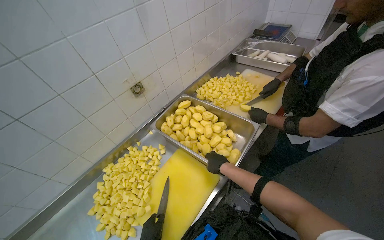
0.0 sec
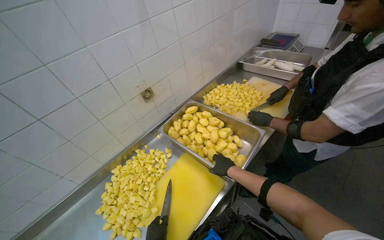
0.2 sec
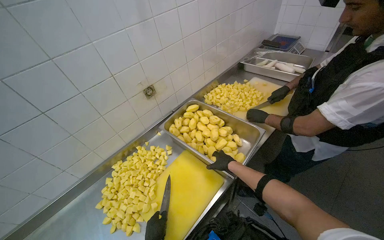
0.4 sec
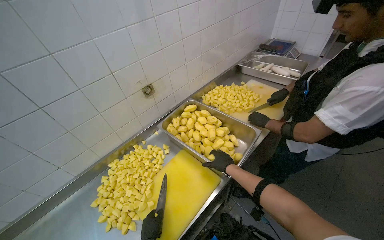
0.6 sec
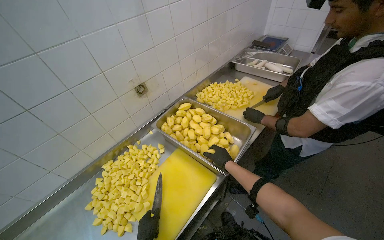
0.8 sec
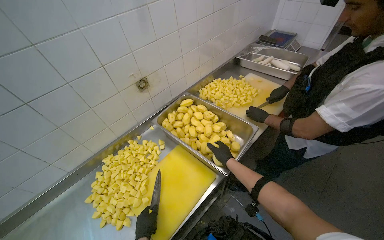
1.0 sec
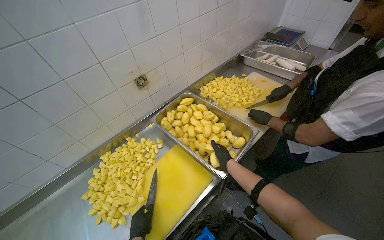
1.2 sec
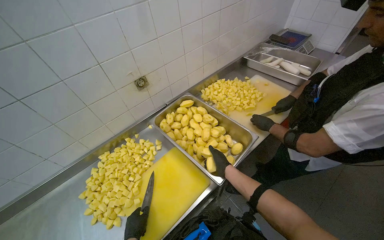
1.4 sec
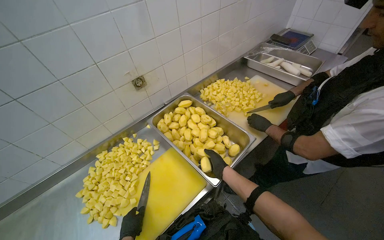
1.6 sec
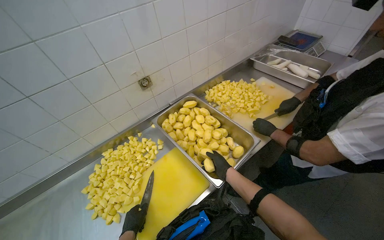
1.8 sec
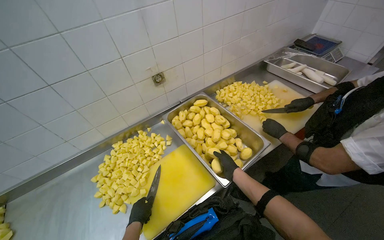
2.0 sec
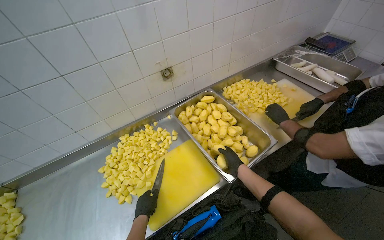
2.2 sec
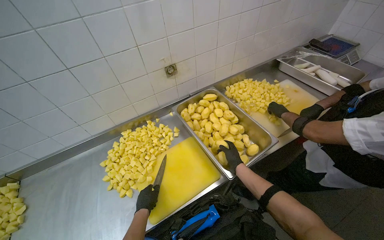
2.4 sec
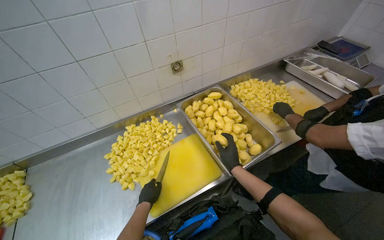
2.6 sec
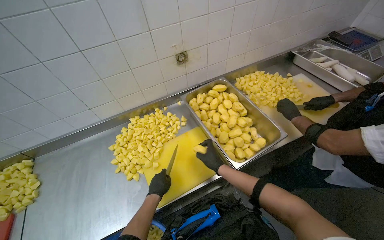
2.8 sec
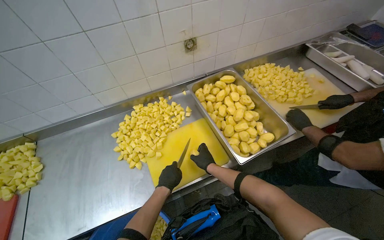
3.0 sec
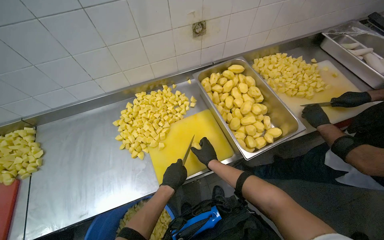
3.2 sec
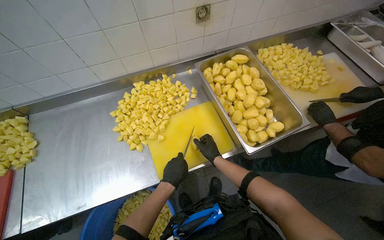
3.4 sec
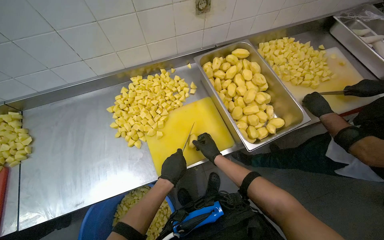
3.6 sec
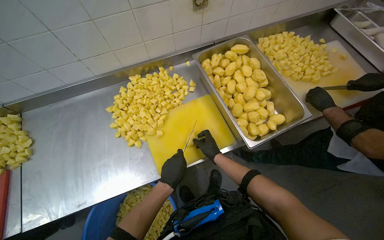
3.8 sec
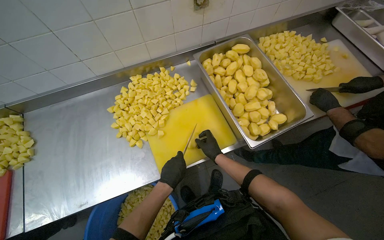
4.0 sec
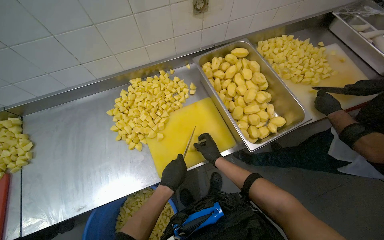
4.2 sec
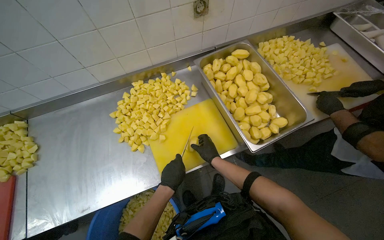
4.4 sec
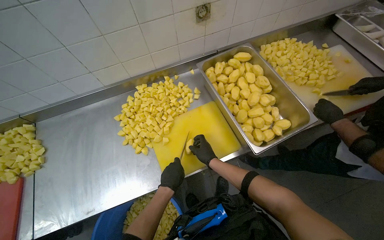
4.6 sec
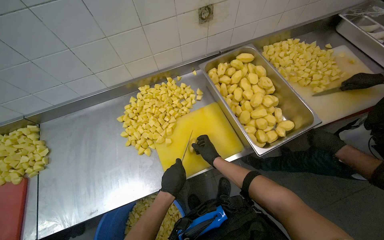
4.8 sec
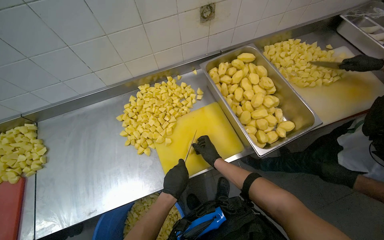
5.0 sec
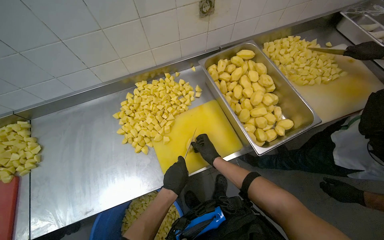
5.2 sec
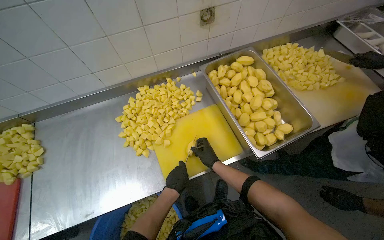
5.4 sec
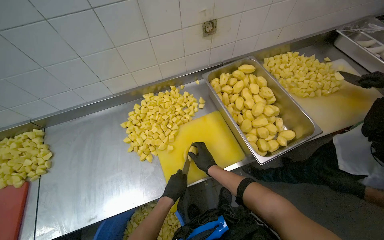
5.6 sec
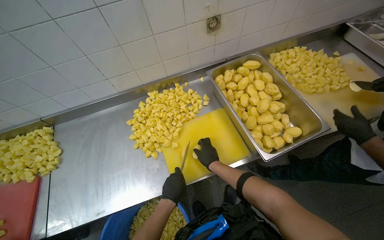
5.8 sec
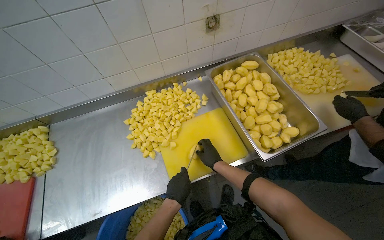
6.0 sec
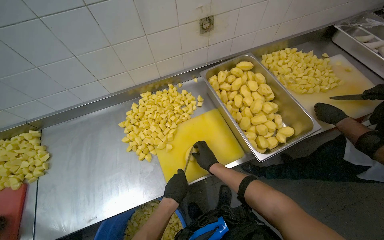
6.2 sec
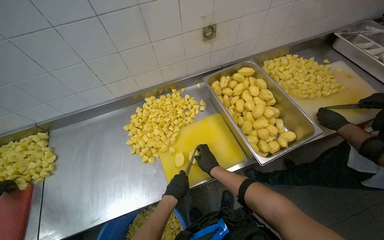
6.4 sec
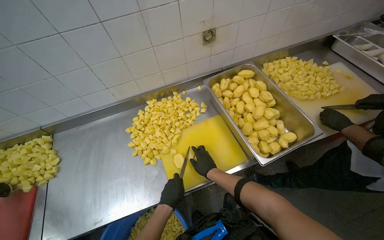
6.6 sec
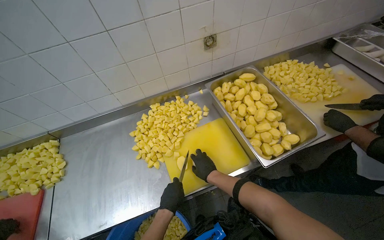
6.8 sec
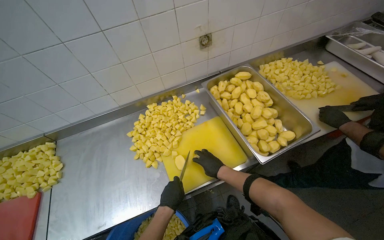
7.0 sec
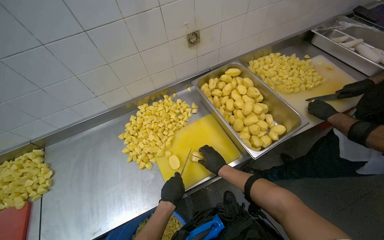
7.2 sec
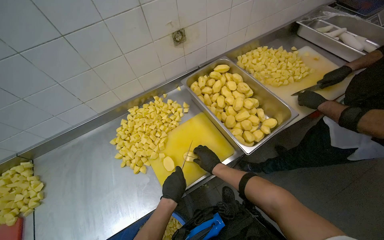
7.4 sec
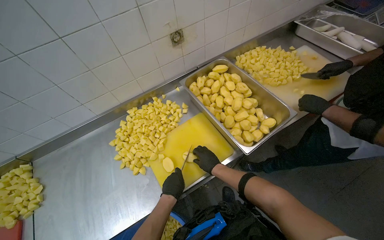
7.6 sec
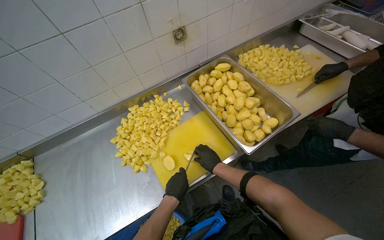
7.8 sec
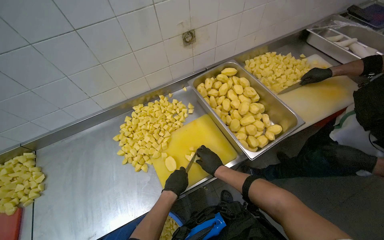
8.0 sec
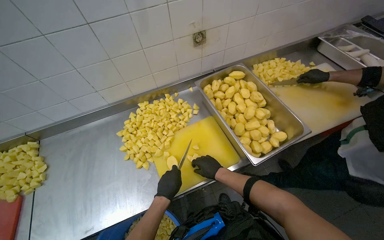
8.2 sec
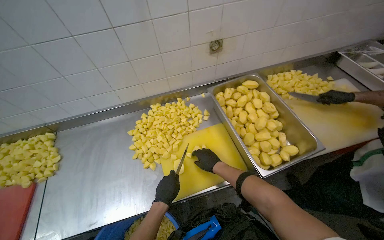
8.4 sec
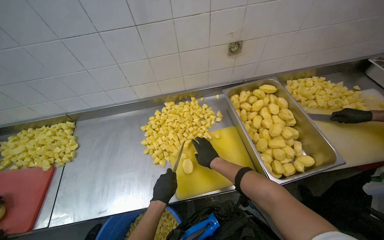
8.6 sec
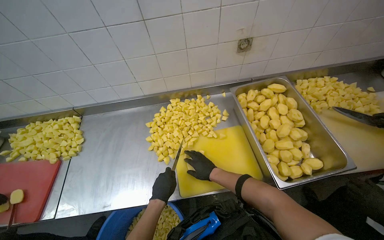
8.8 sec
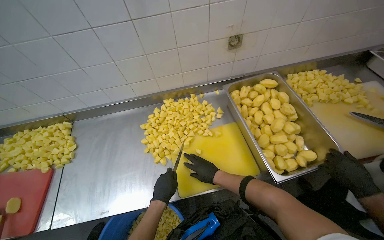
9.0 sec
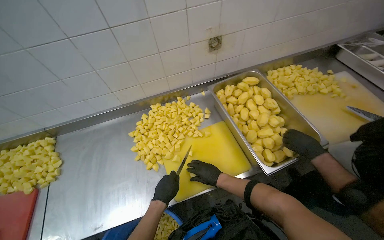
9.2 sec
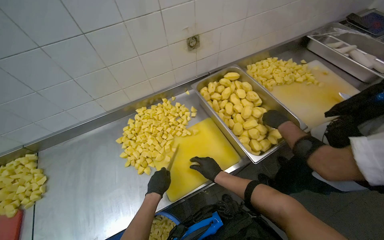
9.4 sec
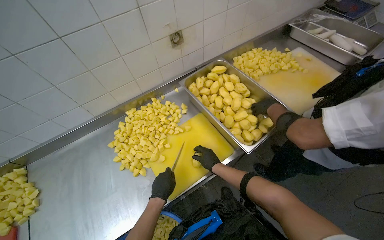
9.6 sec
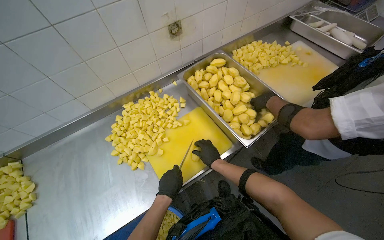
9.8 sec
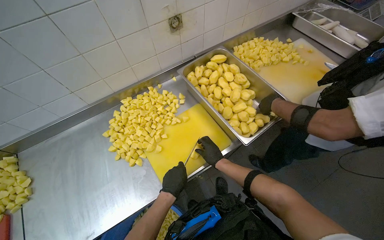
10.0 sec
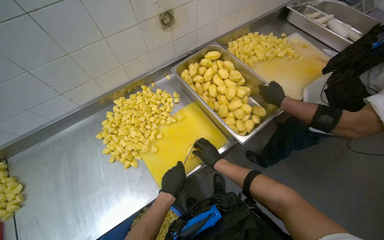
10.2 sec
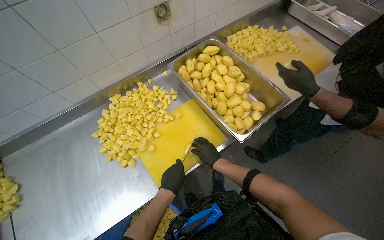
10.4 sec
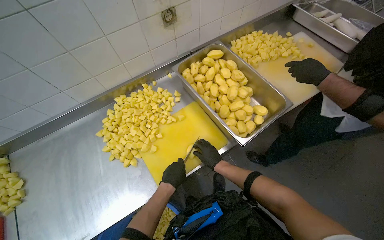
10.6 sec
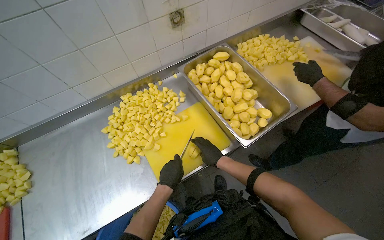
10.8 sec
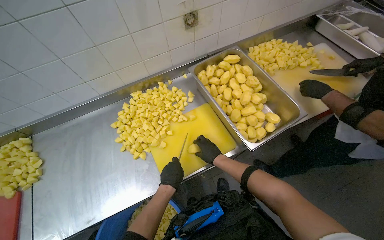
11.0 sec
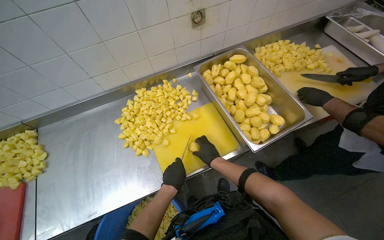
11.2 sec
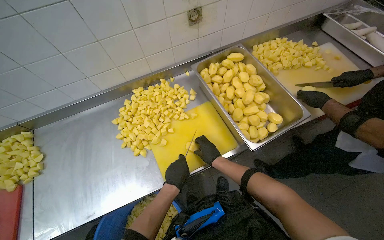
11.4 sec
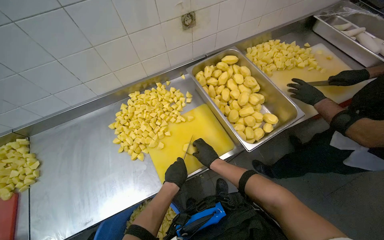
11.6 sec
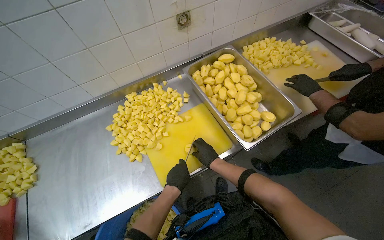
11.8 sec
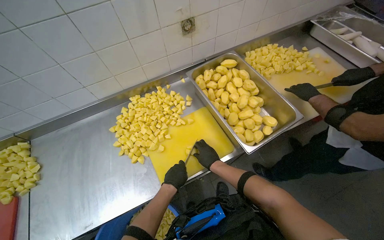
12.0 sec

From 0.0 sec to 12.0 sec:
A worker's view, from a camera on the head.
Job: preparing food.
The whole recording: Cutting peeled potatoes into cubes. The worker continues cutting peeled potatoes into cubes on a yellow cutting board.
From 1.6 sec to 3.0 sec: The right hand is displaced to the left by about 15 cm.
From 3.0 sec to 7.6 sec: The hands make small movements and keep their place.
From 9.0 sec to 10.4 sec: The wearer looks about 20 degrees further to the right.
From 10.4 sec to 12.0 sec: The hands stay close to where they were, moving slightly.

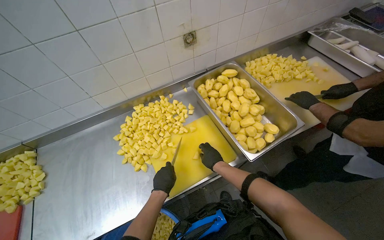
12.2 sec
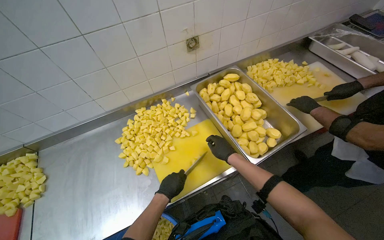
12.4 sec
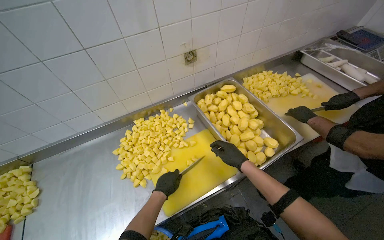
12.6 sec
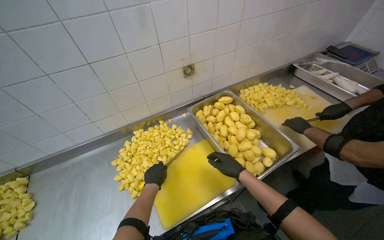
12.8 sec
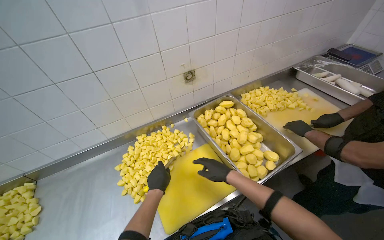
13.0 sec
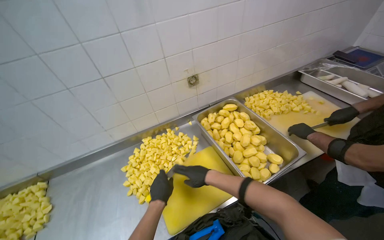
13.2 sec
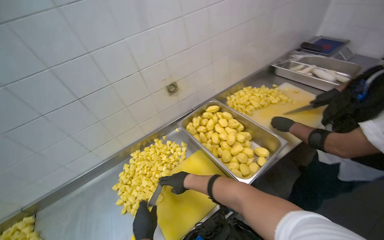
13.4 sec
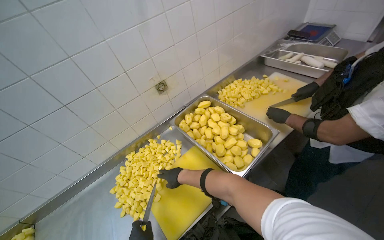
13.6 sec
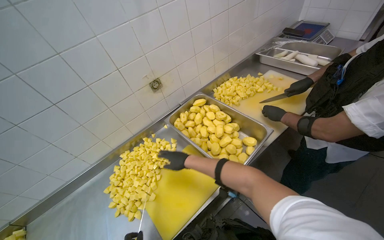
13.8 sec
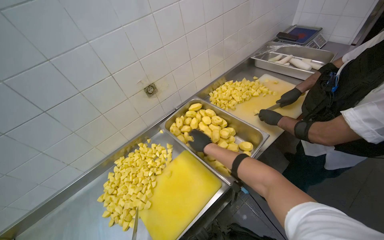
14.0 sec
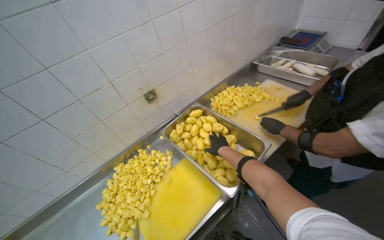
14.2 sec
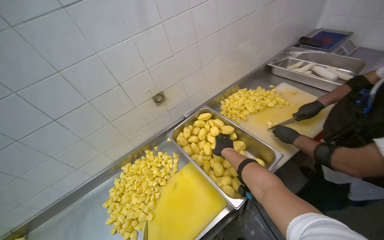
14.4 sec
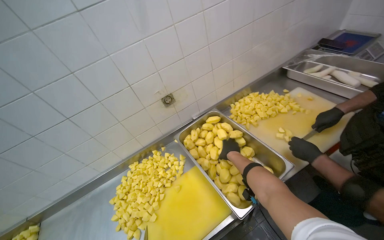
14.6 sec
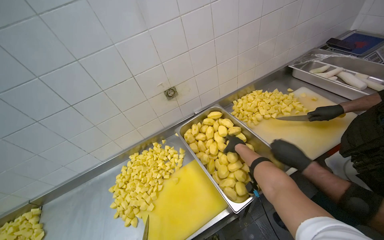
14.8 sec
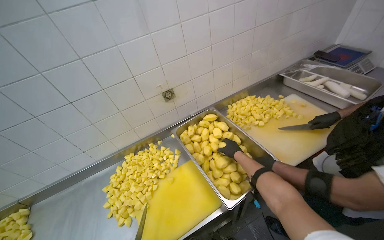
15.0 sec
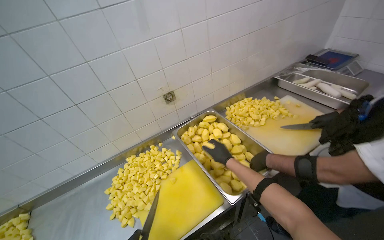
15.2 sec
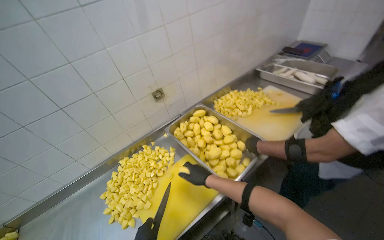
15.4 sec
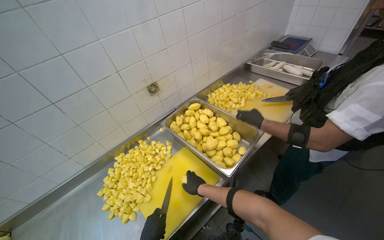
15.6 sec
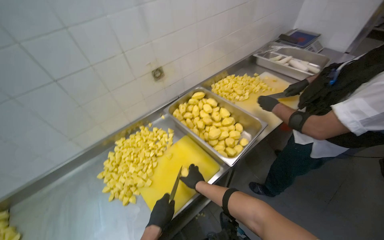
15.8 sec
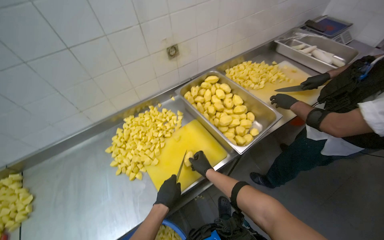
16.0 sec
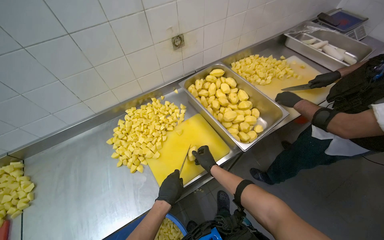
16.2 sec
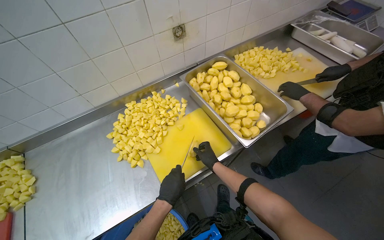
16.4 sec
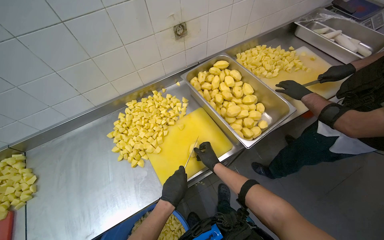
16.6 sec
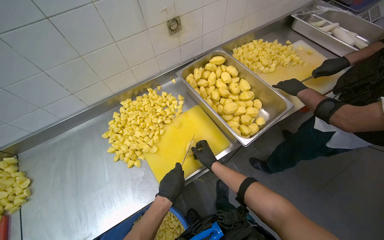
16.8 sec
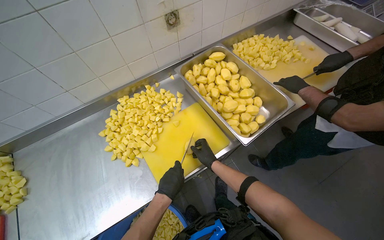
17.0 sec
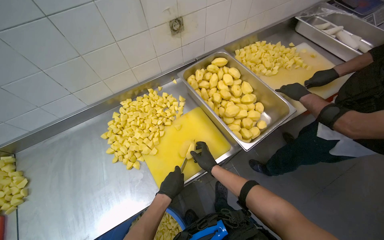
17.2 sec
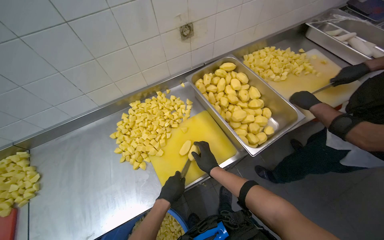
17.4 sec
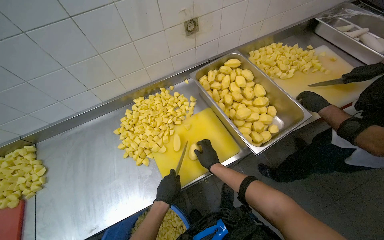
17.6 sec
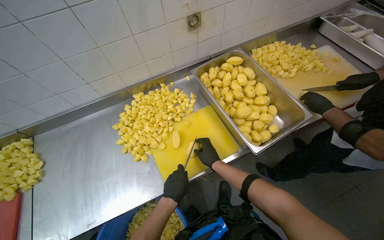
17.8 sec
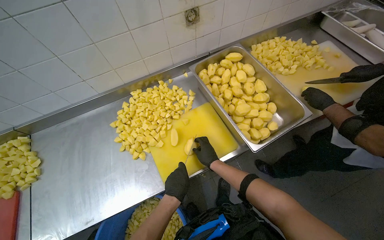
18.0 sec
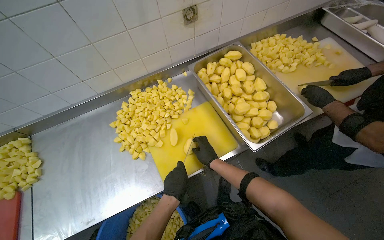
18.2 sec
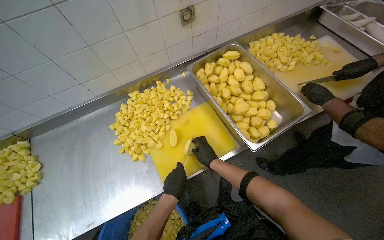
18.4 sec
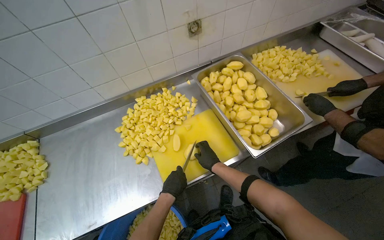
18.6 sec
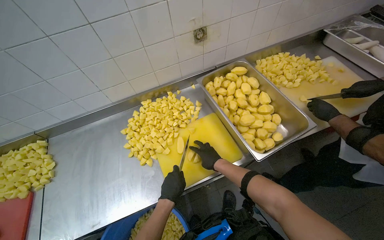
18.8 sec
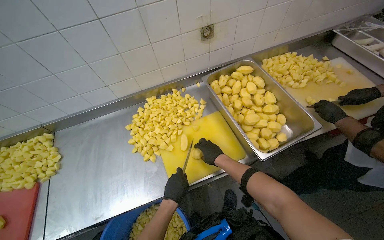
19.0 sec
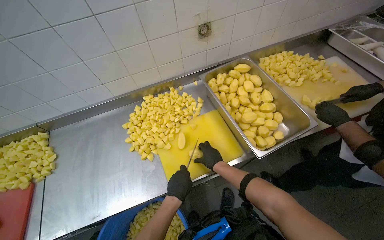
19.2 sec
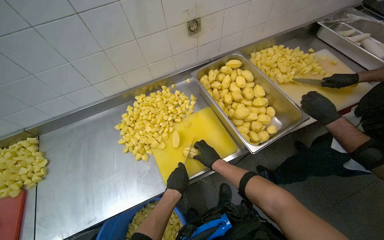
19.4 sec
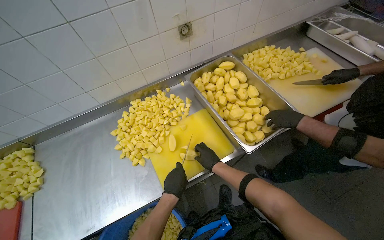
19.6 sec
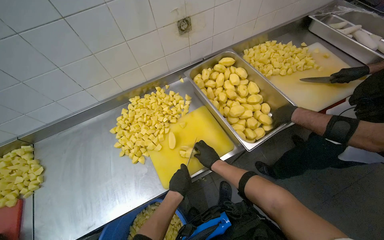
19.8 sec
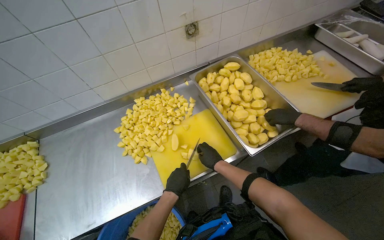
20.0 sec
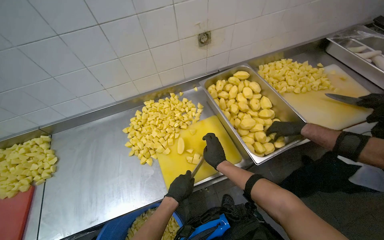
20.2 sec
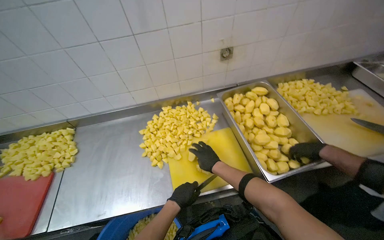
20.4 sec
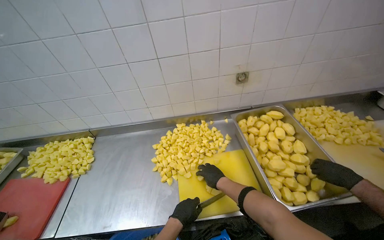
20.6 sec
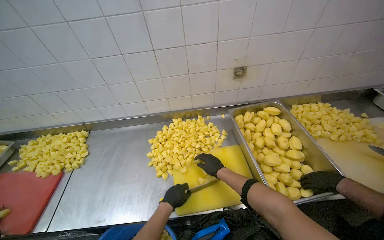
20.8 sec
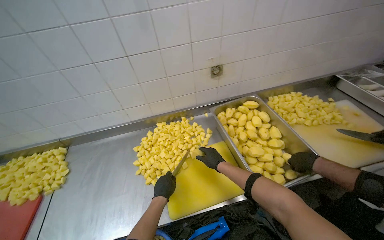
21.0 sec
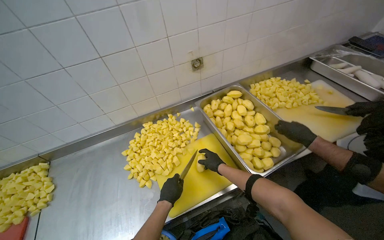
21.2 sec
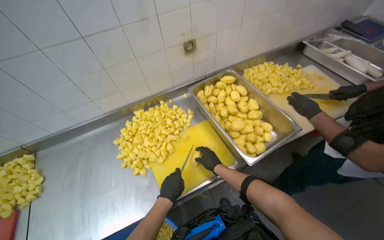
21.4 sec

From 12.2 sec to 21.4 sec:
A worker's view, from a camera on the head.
Job: preparing food.
The whole recording: Cutting peeled potatoes into cubes. The worker continues cutting peeled potatoes into cubes on a yellow cutting board.
From 12.2 sec to 13.8 sec: The camera pitches upward, by about 10 degrees.
From 13.8 sec to 15.2 sec: The right hand heads to the right, covering approximately 15 cm.
From 15.2 sec to 16.8 sec: The view tips downward by some 20 degrees.
From 16.8 sec to 18.4 sec: The hands work in one place, with small movements.
From 18.4 sec to 19.8 sec: The hands work in one place, with small movements.
